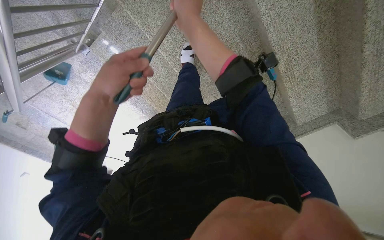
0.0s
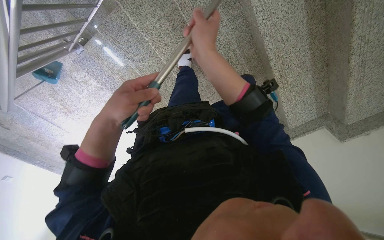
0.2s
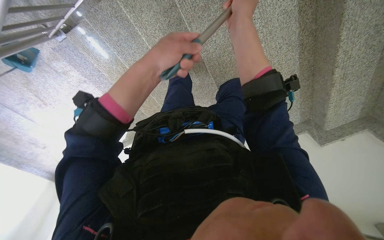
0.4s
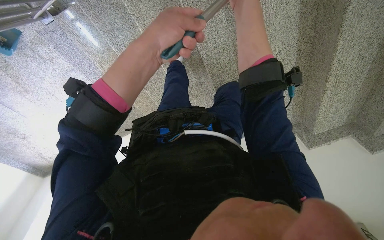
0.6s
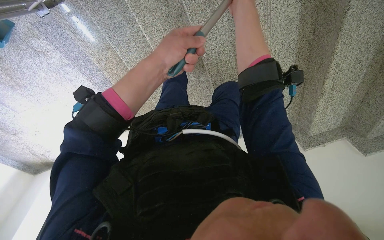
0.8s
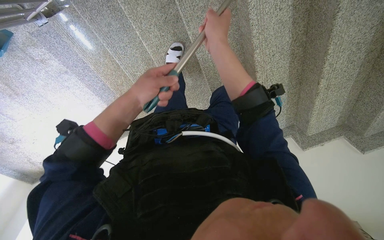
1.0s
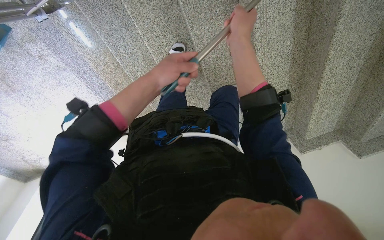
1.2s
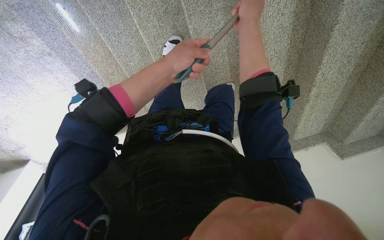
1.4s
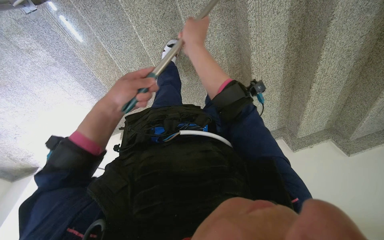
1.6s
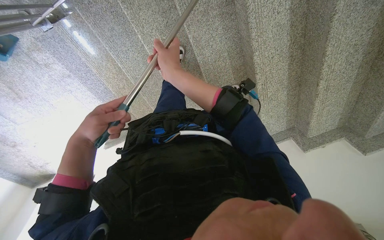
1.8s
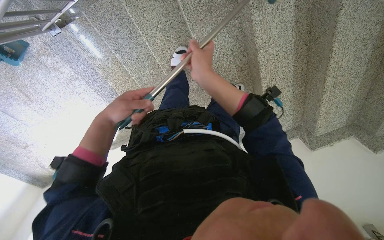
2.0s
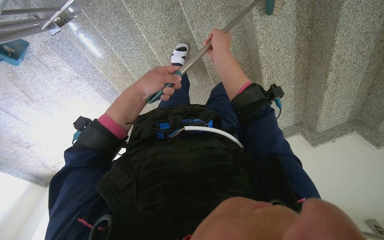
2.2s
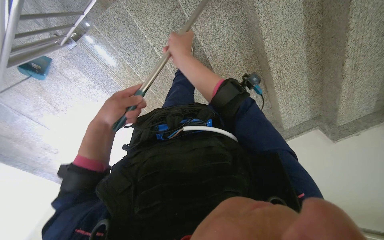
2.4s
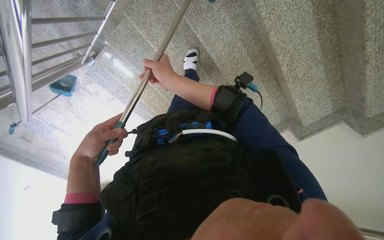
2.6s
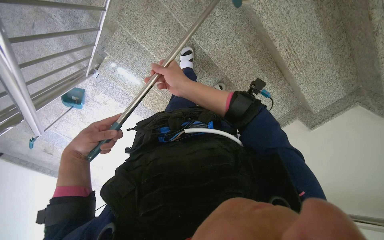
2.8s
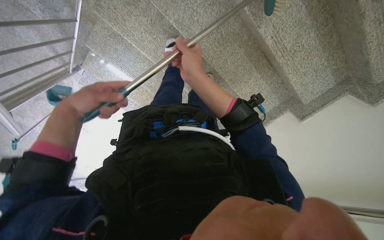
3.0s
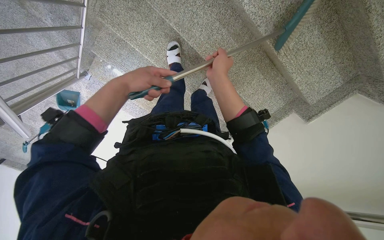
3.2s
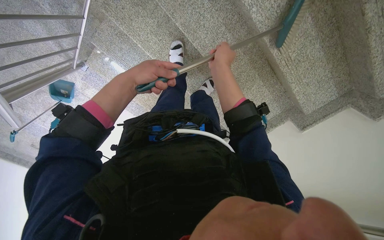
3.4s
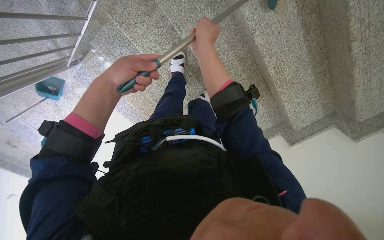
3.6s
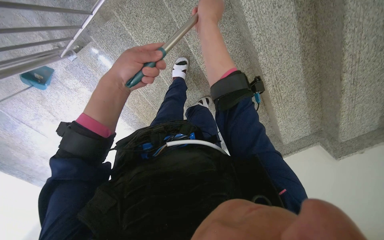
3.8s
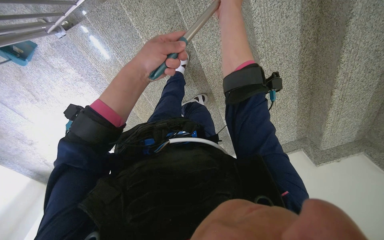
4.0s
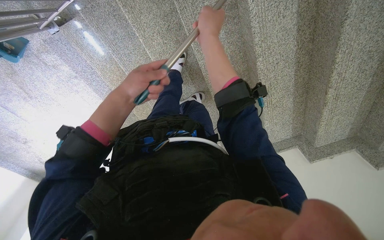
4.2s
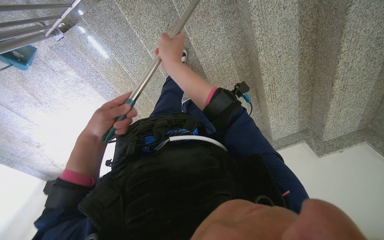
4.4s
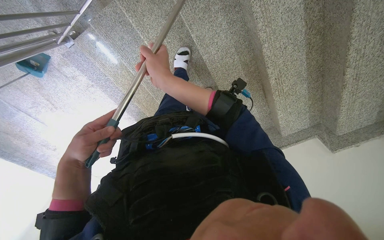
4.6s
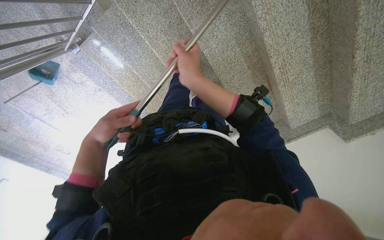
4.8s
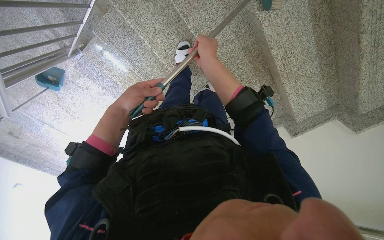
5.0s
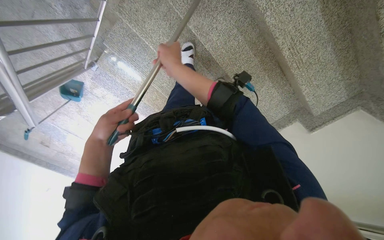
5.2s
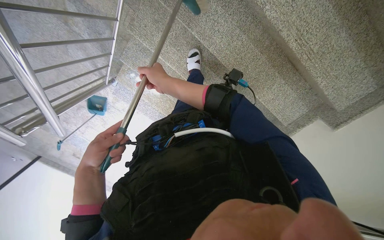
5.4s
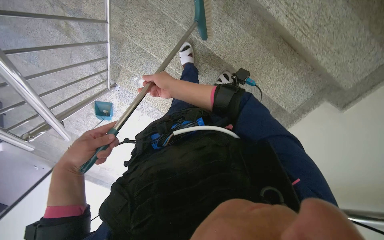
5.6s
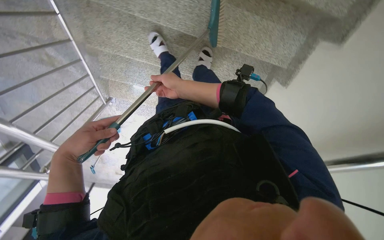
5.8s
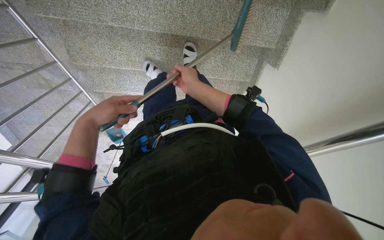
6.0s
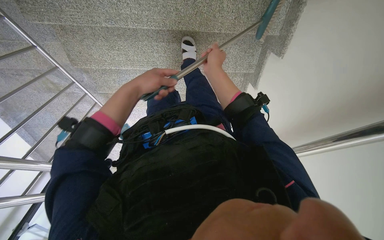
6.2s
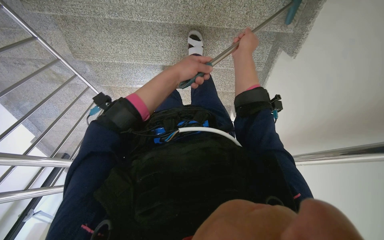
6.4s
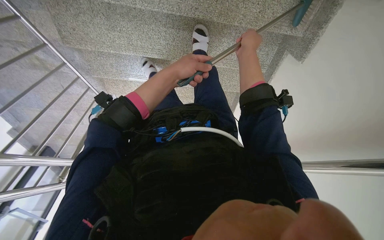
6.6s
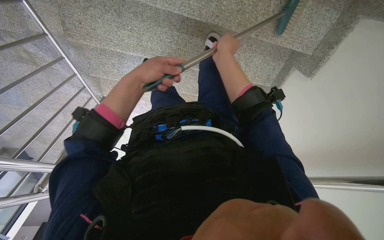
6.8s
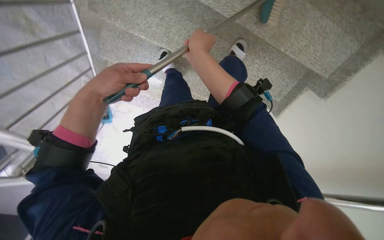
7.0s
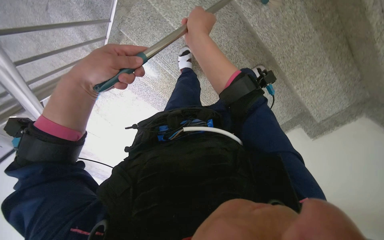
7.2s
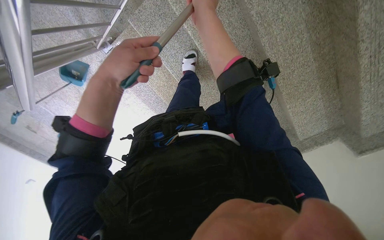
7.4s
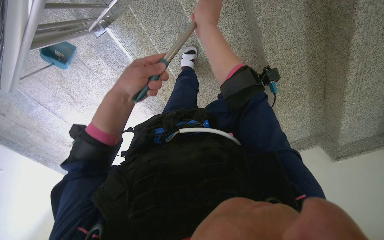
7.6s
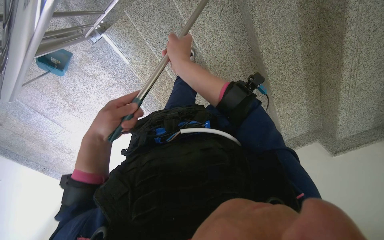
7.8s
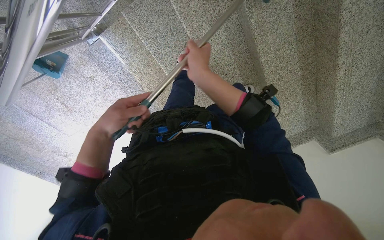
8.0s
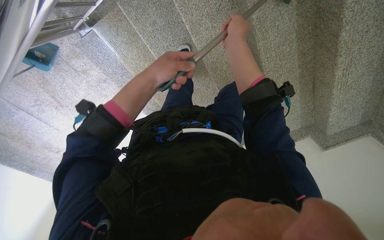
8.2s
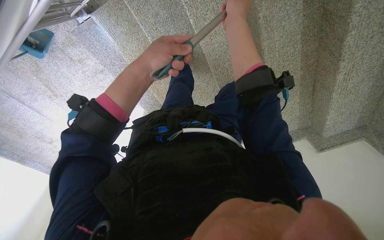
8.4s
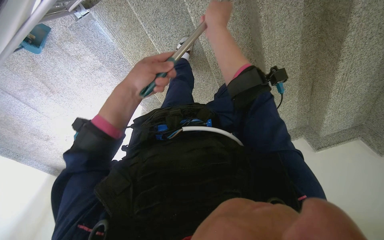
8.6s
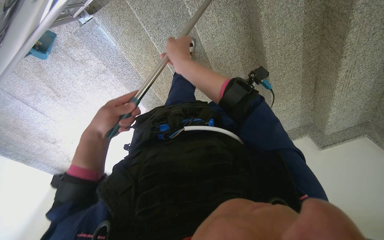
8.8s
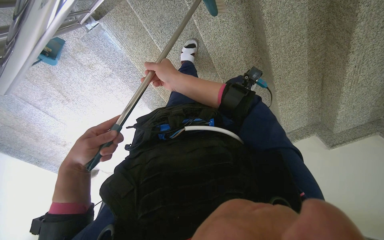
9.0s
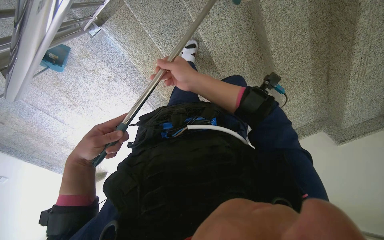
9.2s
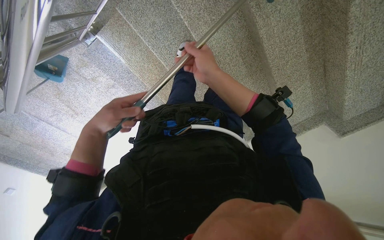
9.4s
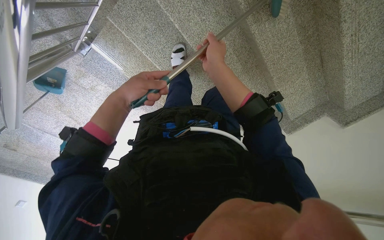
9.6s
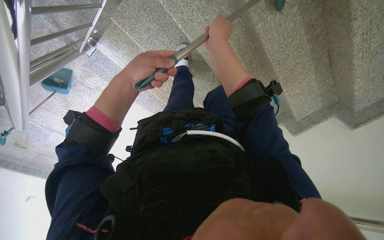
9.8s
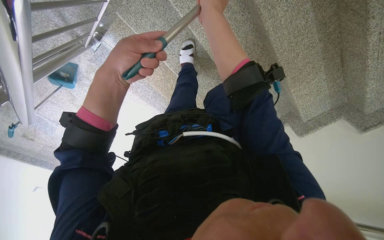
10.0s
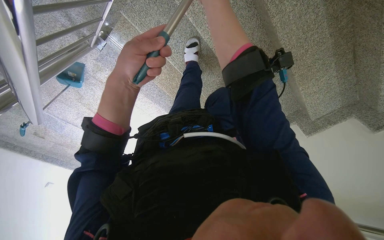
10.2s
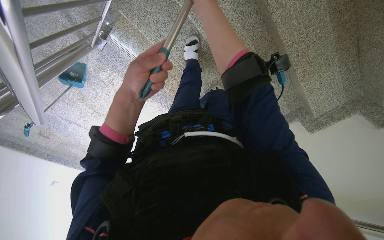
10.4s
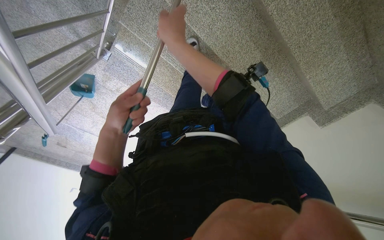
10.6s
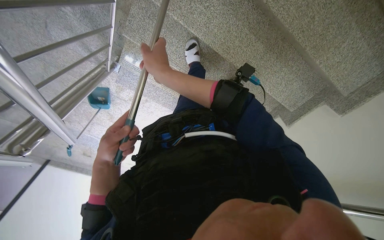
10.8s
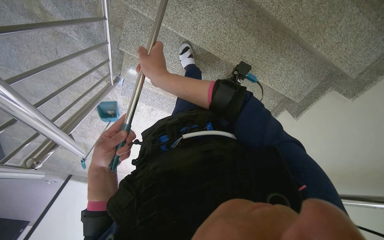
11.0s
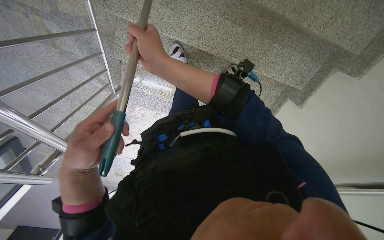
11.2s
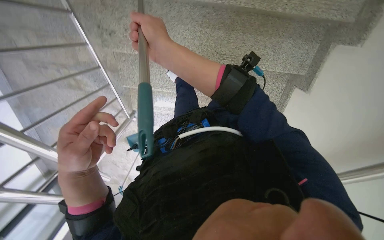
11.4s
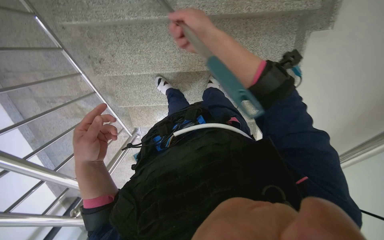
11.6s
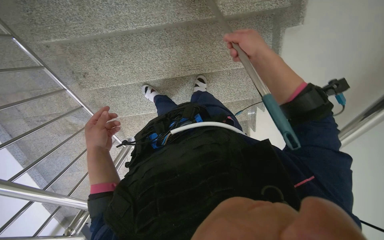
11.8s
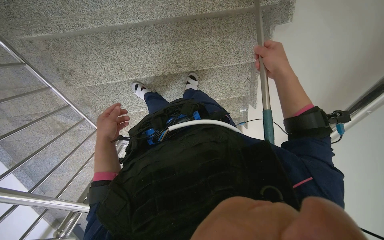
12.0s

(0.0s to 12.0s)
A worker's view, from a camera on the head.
Job: sweeping floor.
The whole recording: Sweeping stairs with broom. The worker sweeps the stairs with a long-handled broom.
0.0s - 1.6s: The camera is aimed some 20 degrees further to the right. The right hand moves up and down the picture over roughly 15 cm, changing direction 2 times. The left hand heads farther from the camera, covering about 10 cm, and travels up the picture and back again, some 10 cm each way.
1.6s - 3.0s: The view pans to the left by approximately 20 degrees. The left hand swings left and right, approximately 20 cm each way, with 2 reversals. Meanwhile the right hand goes left and right, some 15 cm each way, reversing 2 times.
3.0s - 4.4s: The left hand reaches about 5 cm to the right, then returns, while the right hand travels to the left by roughly 15 cm, and goes up the picture and returns, approximately 30 cm each way.
4.4s - 6.0s: The camera is carried roughly 50 cm. The camera is aimed some 35 degrees further to the left. Everything in view rotates about 45 degrees counterclockwise.
6.0s - 7.6s: The wearer moves about 50 cm. The view swings about 25 degrees to the right. The scene rotates clockwise by approximately 50 degrees.
7.6s - 9.0s: The right hand is displaced farther from the camera and to the left by about 20 cm. The left hand swings up and down the picture, roughly 20 cm each way, with 2 reversals.
9.0s - 10.4s: The left hand is displaced up the picture and to the right by approximately 30 cm.
10.4s - 12.0s: The camera travels roughly 60 cm. The view pans to the left by roughly 30 degrees. The wearer looks about 15 degrees further upward. The scene rotates counterclockwise by some 45 degrees.

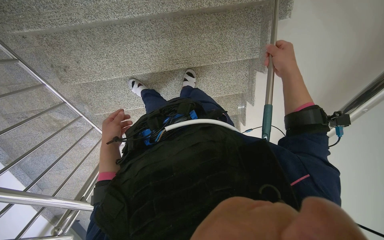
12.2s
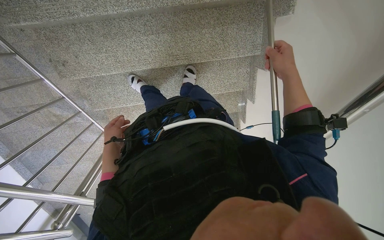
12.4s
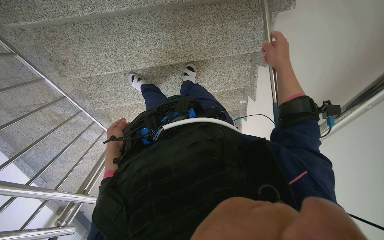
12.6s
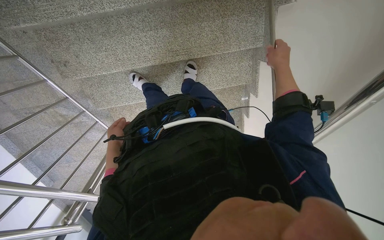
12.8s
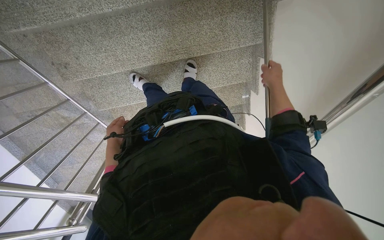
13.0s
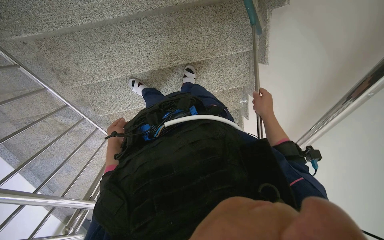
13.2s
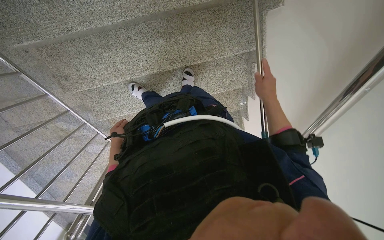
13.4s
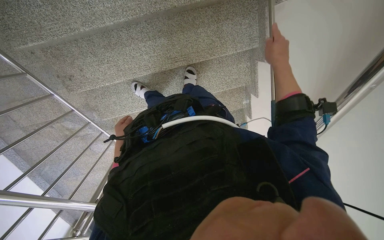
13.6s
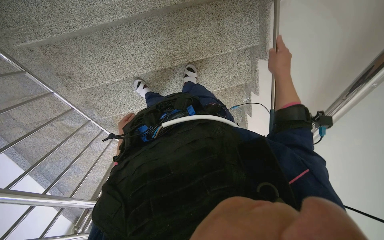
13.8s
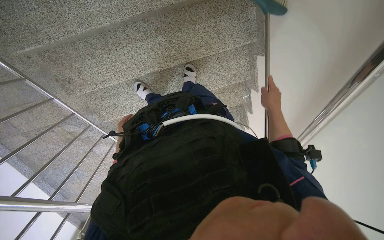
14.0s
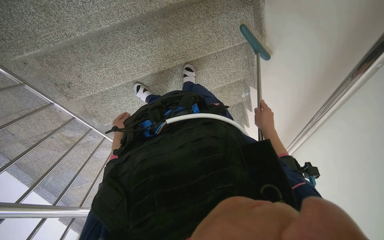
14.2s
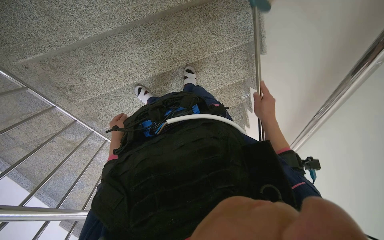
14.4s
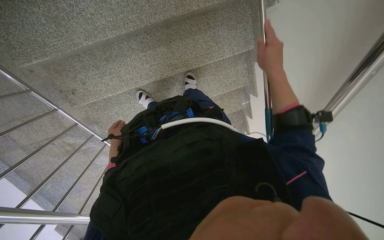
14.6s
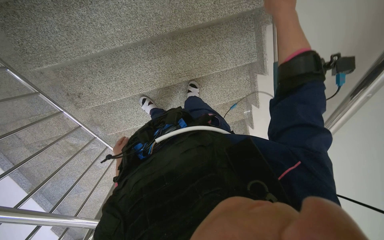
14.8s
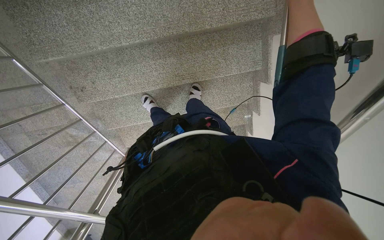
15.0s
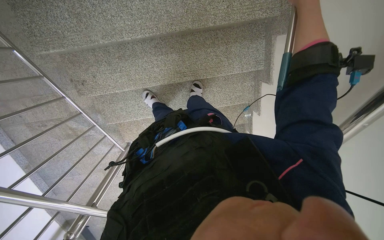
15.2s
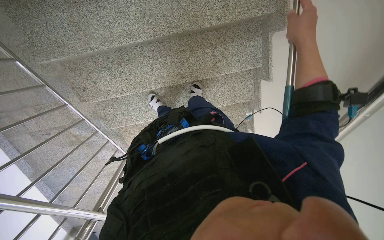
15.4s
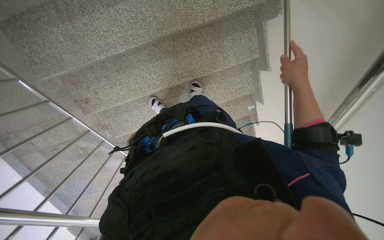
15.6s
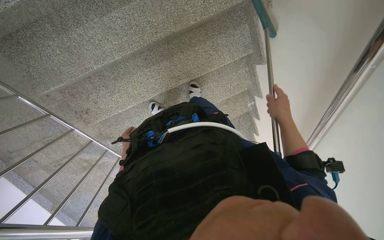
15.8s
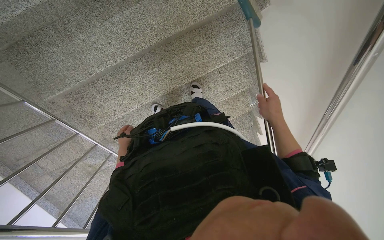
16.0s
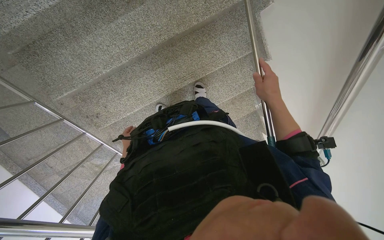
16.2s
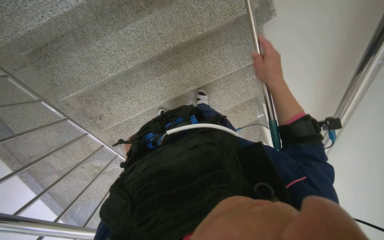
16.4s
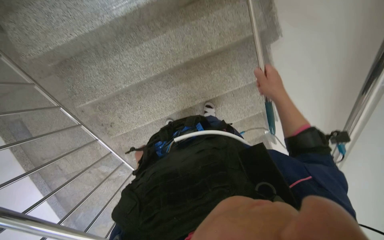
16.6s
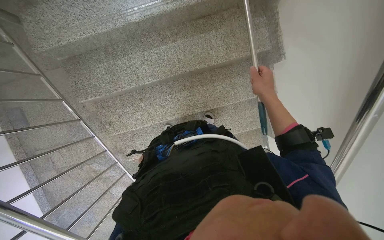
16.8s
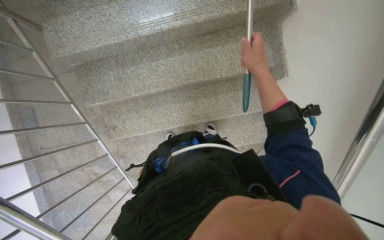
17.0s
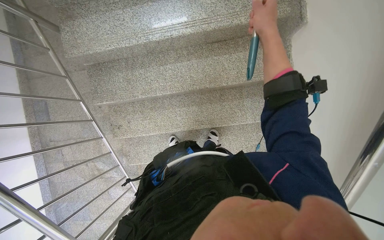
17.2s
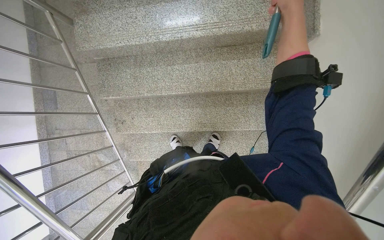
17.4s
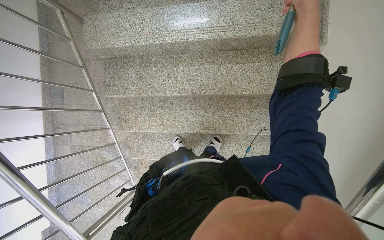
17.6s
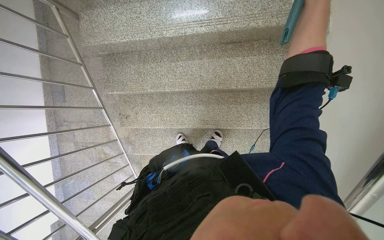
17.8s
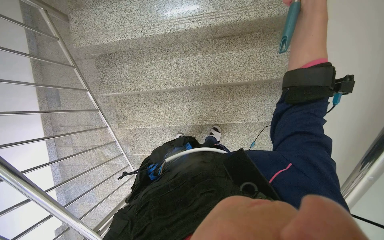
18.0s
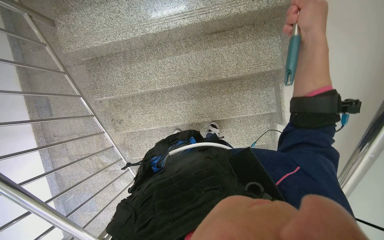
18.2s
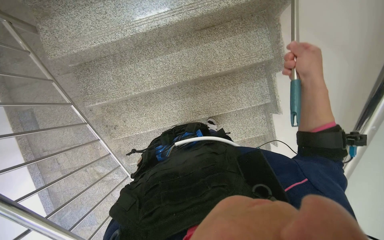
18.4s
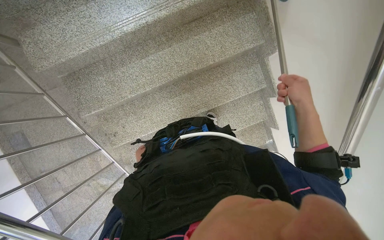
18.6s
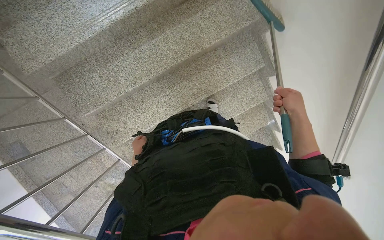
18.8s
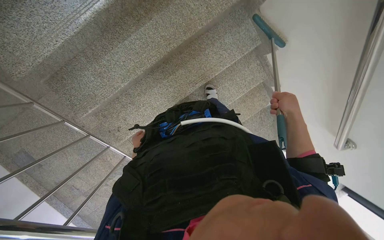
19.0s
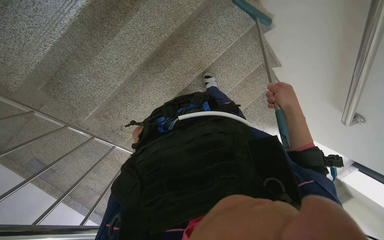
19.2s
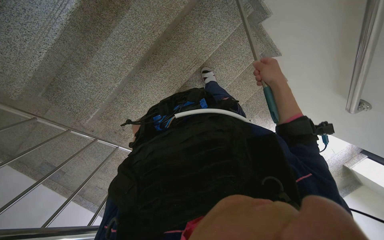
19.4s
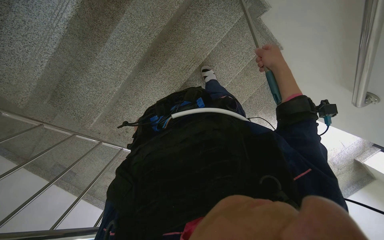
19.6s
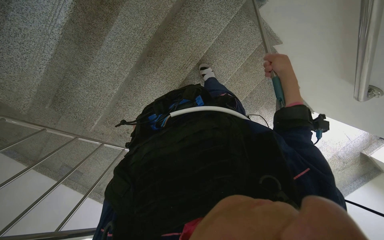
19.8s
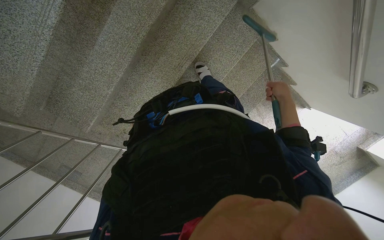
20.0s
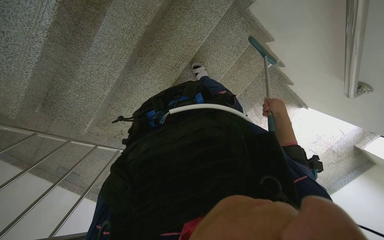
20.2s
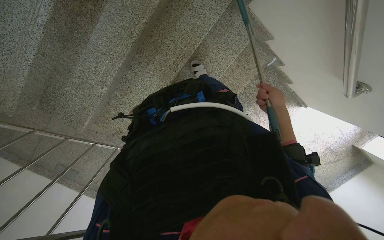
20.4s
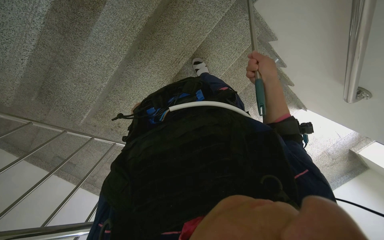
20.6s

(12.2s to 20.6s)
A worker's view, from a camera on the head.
Job: sweeping floor.
The whole recording: Sweeping stairs with broom. The worker sweeps the stairs with a long-handled broom.
12.2s - 13.6s: The left hand travels farther from the camera by approximately 15 cm; the right hand reaches some 15 cm down the picture, then returns.
13.6s - 15.0s: The right hand moves nearer to the camera, about 15 cm, and goes down the picture and returns, roughly 20 cm each way.
15.0s - 16.4s: The right hand heads down the picture, covering some 25 cm.
16.4s - 17.8s: The right hand is displaced up the picture by roughly 40 cm.
17.8s - 19.2s: The scene turns some 40 degrees counterclockwise in the picture.
19.2s - 20.6s: The right hand swings up and down the picture, approximately 15 cm each way, with 2 reversals.
